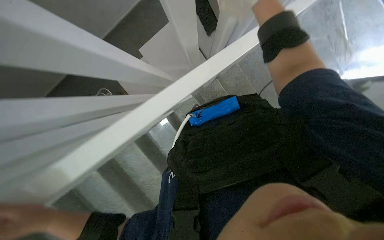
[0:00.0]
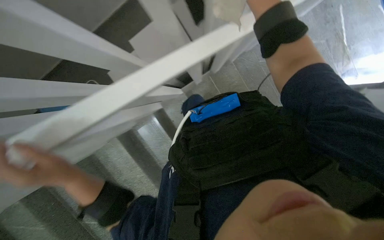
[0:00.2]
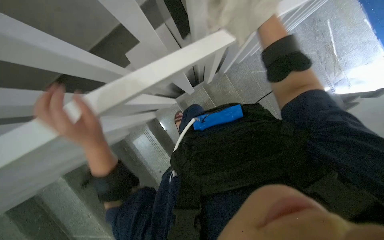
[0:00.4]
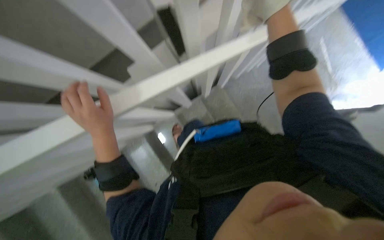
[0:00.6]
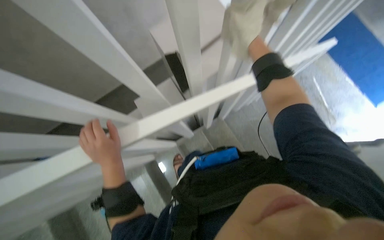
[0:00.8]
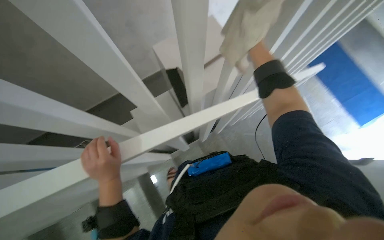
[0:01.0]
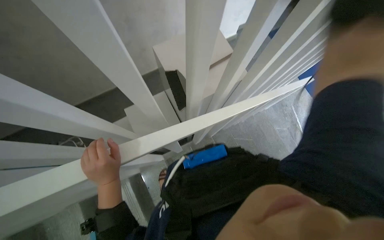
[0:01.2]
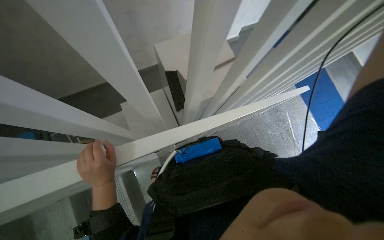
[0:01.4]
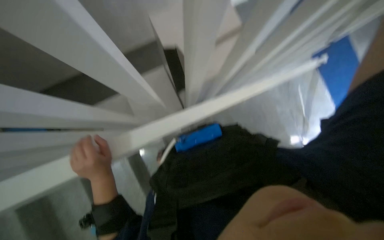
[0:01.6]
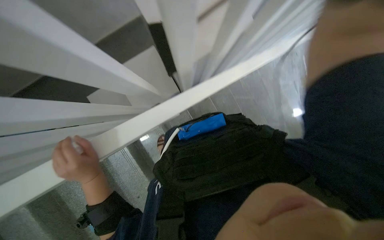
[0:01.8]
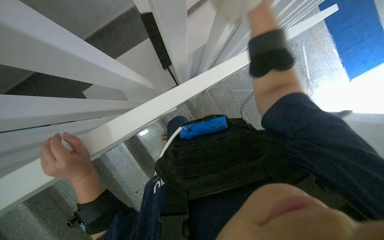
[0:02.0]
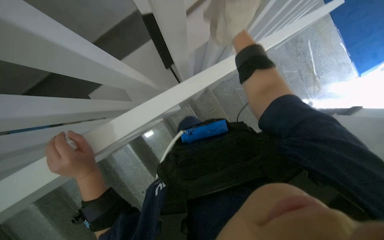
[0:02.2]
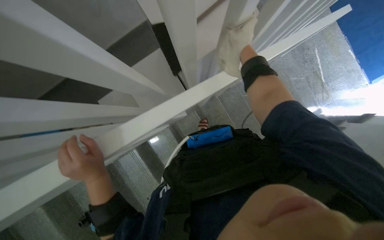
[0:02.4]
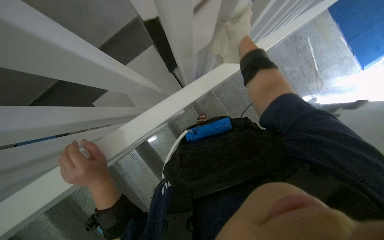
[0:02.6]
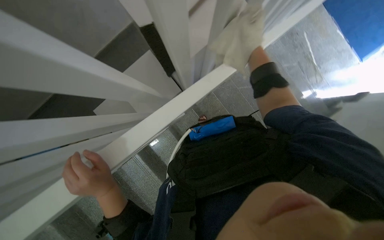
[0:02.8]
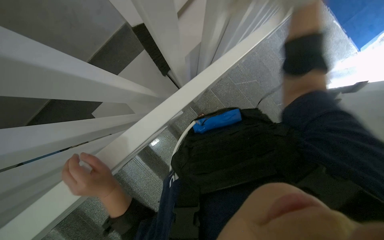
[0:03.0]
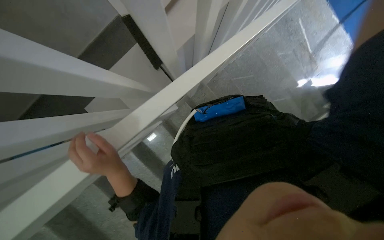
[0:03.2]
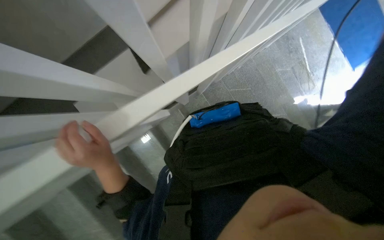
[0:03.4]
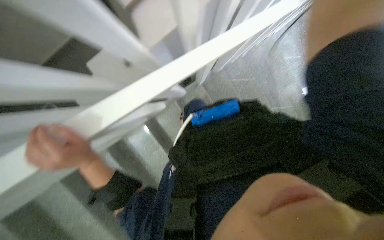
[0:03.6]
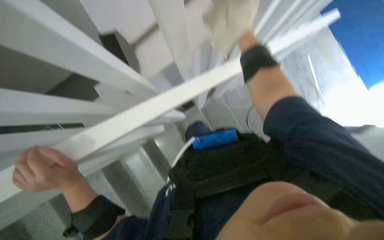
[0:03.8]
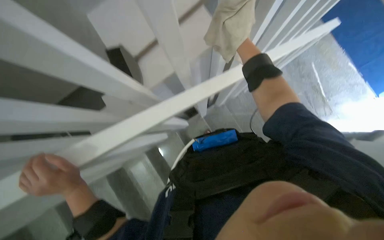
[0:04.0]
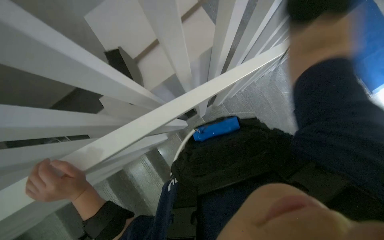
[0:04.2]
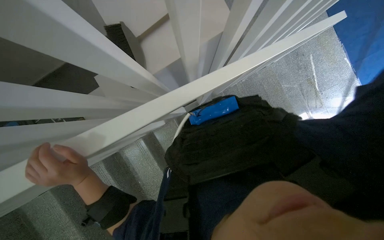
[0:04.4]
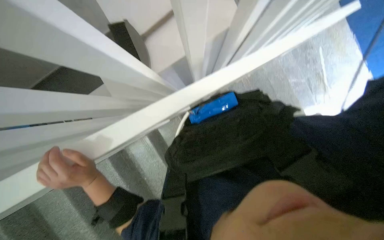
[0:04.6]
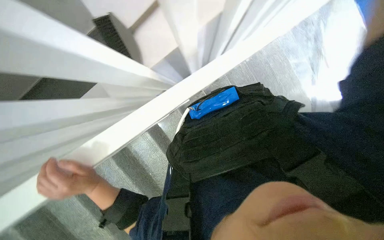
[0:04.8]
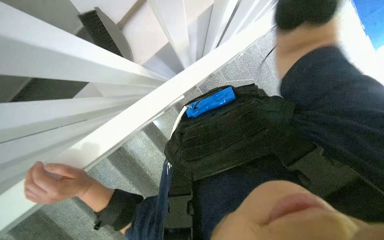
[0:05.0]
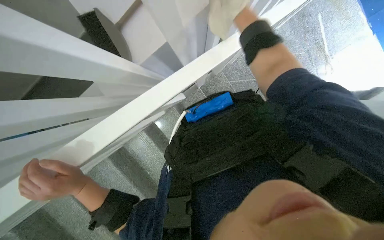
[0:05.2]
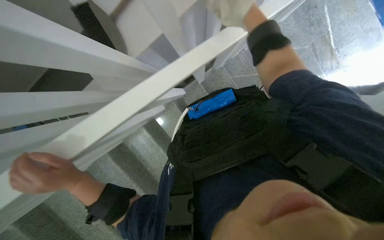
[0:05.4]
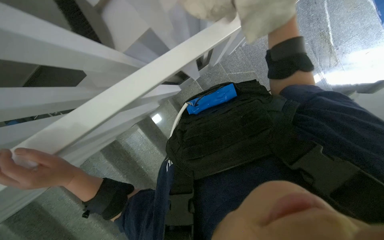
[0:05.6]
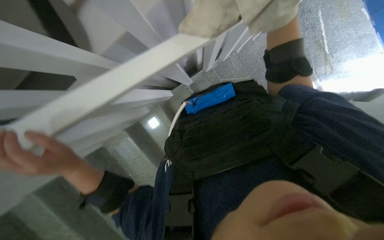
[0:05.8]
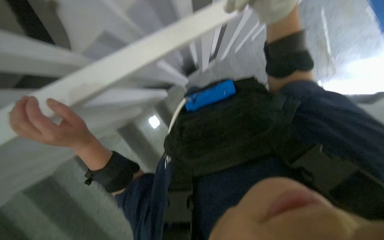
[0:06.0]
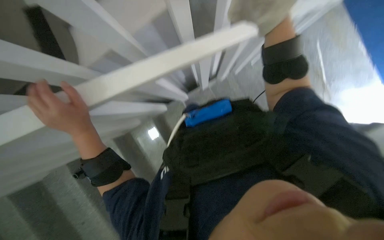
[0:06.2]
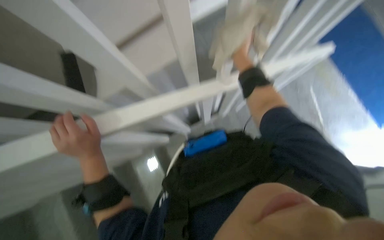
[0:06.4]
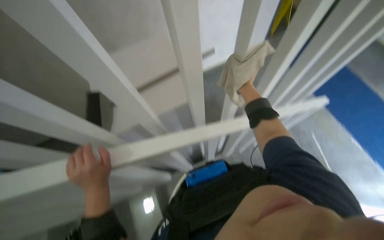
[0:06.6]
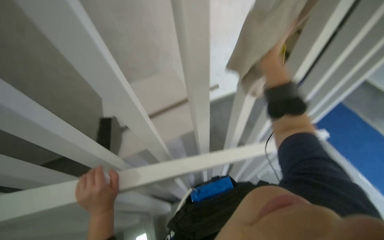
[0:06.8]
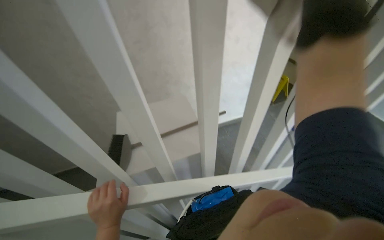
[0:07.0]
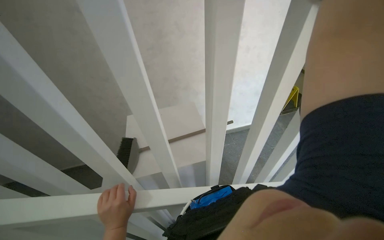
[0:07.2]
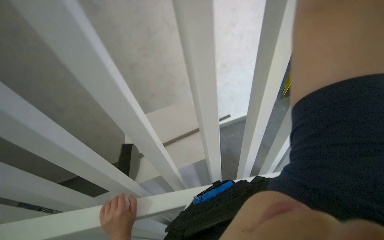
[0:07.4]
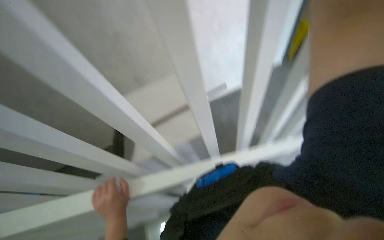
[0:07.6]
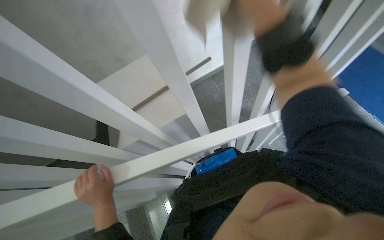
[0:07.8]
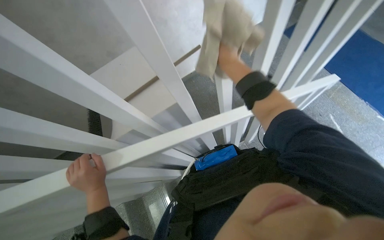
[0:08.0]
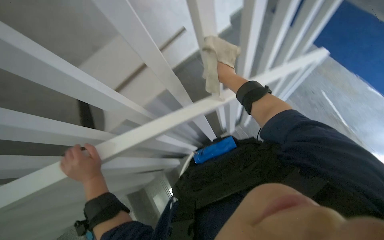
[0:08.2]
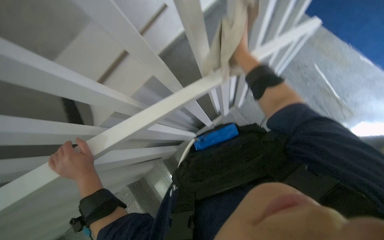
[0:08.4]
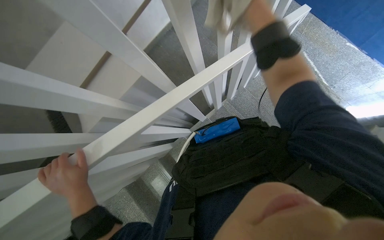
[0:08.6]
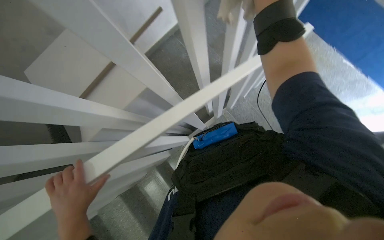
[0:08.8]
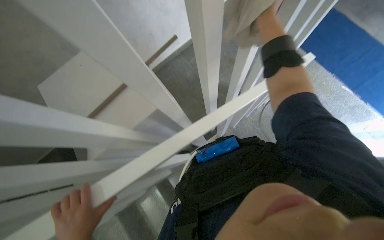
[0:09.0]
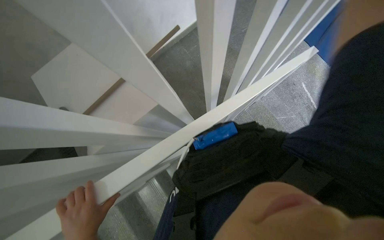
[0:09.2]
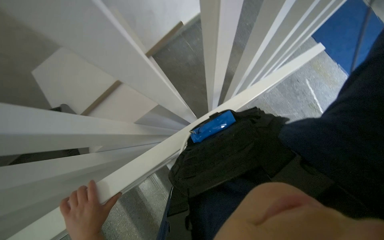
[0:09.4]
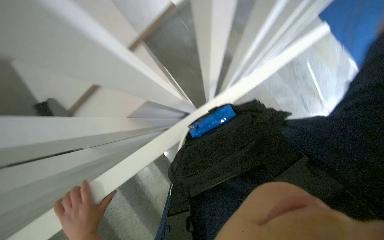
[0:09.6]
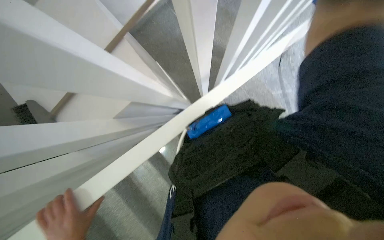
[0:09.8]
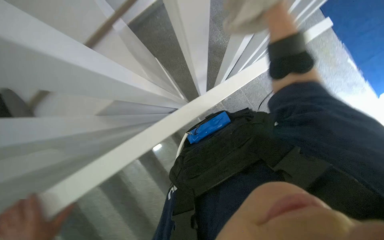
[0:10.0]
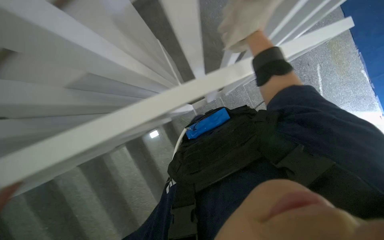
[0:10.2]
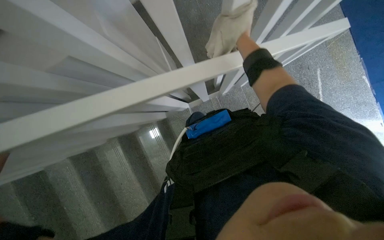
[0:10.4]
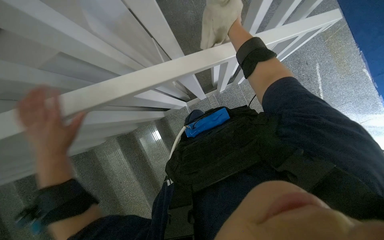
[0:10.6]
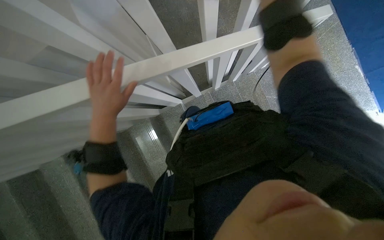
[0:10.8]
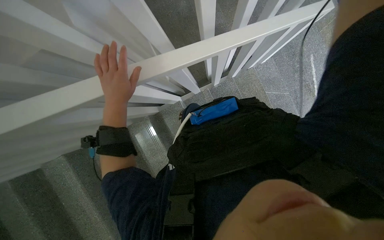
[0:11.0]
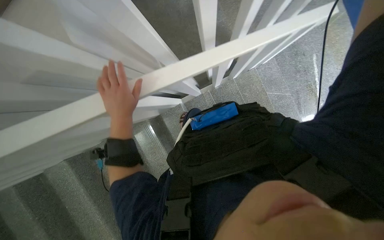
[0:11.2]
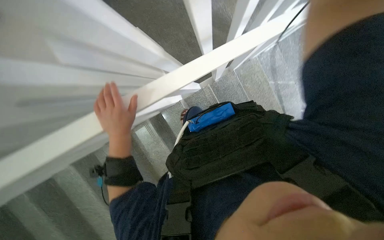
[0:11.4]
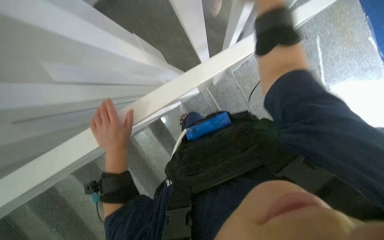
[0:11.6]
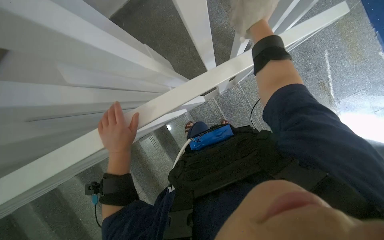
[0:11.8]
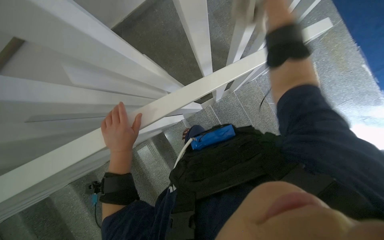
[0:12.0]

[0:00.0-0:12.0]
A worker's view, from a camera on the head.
Job: wiping surfaces.
The whole recording: Wiping staircase handrail. The worker wipes the staircase handrail with a cloth while ascending.
0:00.0 to 0:01.6: The wearer looks roughly 15 degrees further upward. The left hand heads to the right and up the picture, covering about 25 cm.
0:01.6 to 0:03.0: The left hand goes some 10 cm nearer to the camera.
0:04.4 to 0:06.0: The left hand heads up the picture, covering about 10 cm.
0:06.0 to 0:07.6: The camera pitches upward, by approximately 50 degrees.
0:07.6 to 0:09.0: The wearer's head swings some 20 degrees to the right. The view tilts some 25 degrees downward.

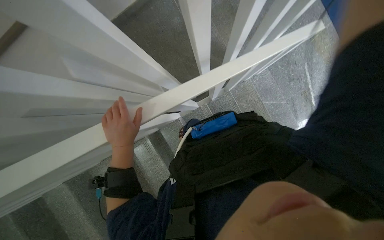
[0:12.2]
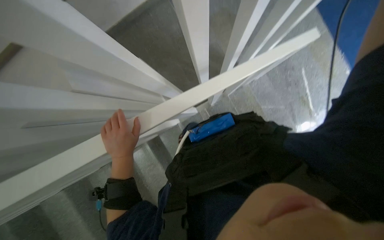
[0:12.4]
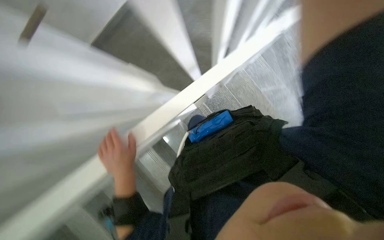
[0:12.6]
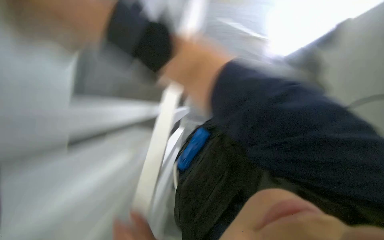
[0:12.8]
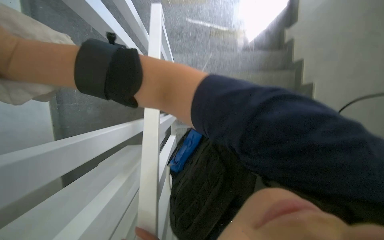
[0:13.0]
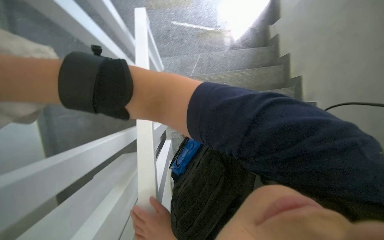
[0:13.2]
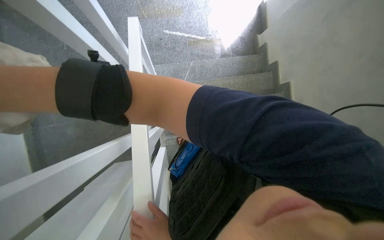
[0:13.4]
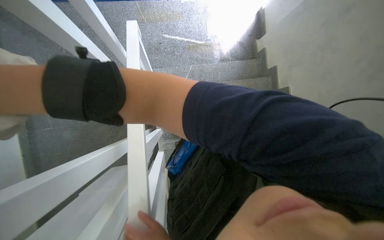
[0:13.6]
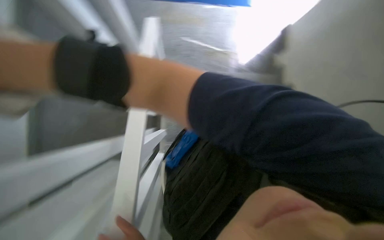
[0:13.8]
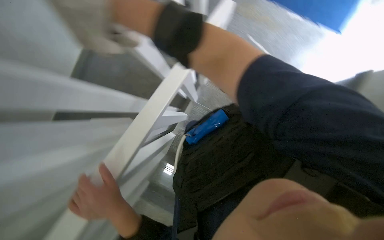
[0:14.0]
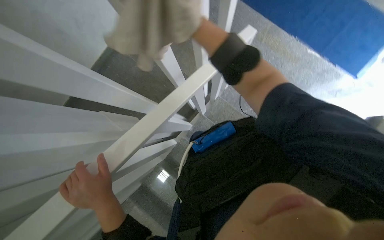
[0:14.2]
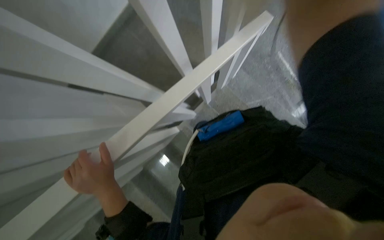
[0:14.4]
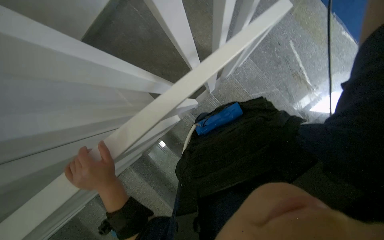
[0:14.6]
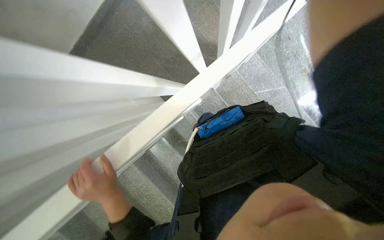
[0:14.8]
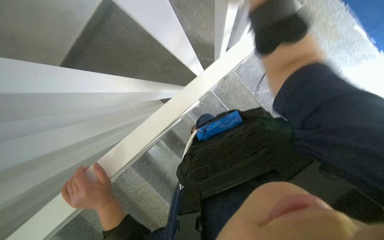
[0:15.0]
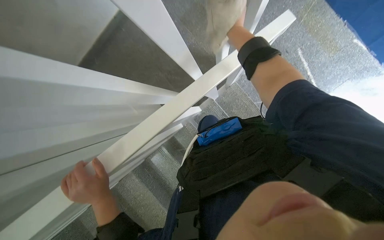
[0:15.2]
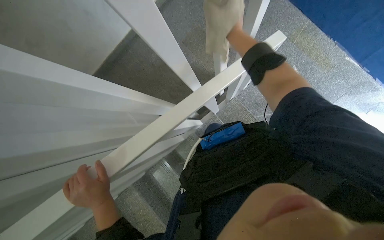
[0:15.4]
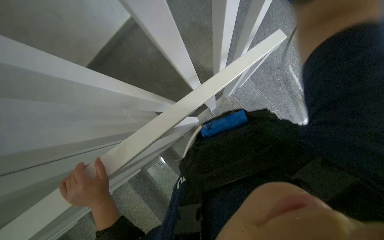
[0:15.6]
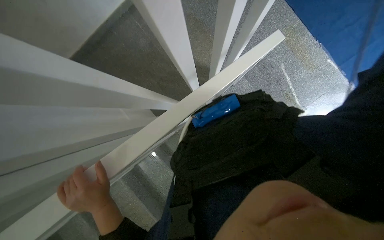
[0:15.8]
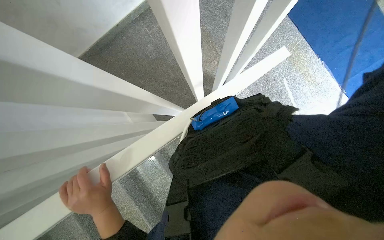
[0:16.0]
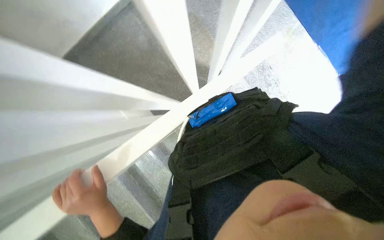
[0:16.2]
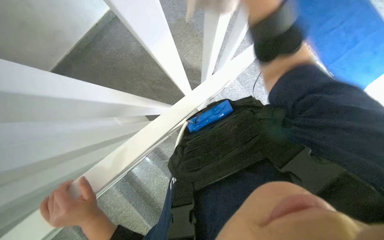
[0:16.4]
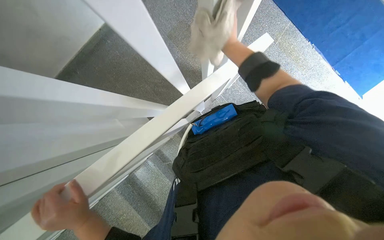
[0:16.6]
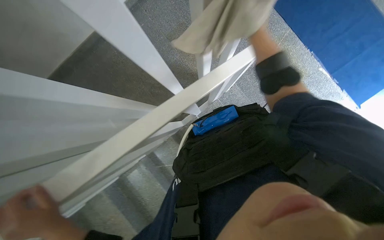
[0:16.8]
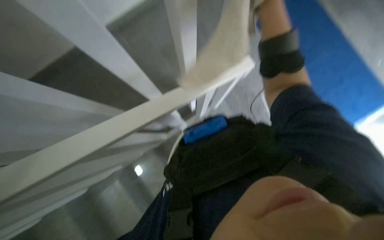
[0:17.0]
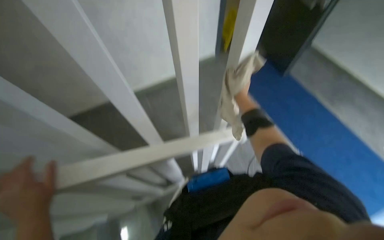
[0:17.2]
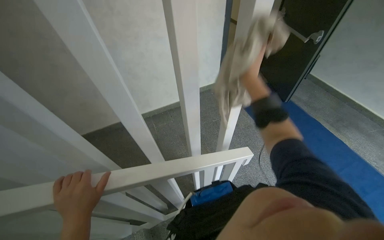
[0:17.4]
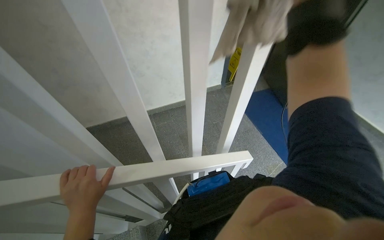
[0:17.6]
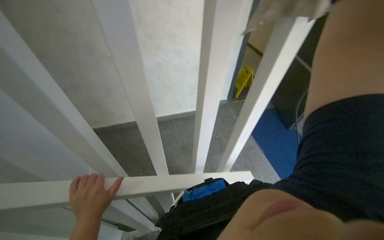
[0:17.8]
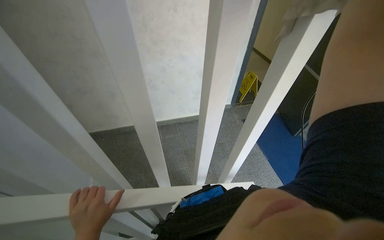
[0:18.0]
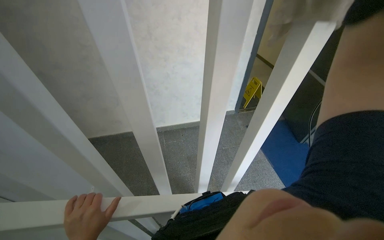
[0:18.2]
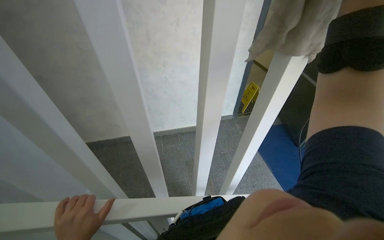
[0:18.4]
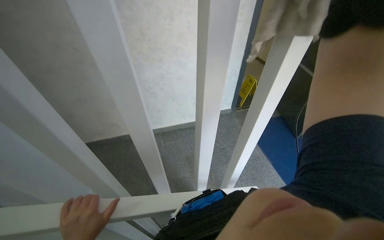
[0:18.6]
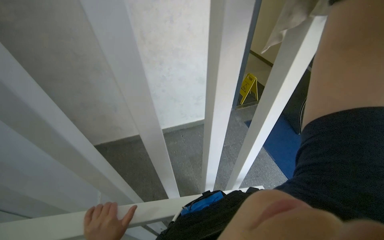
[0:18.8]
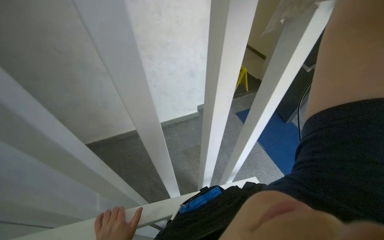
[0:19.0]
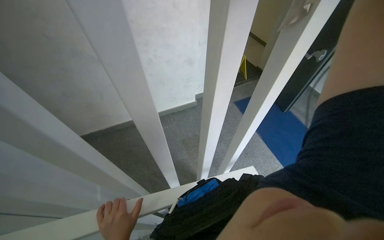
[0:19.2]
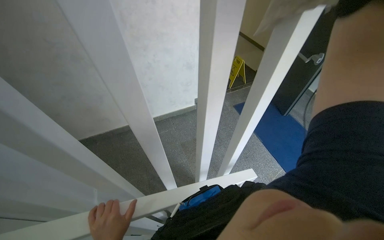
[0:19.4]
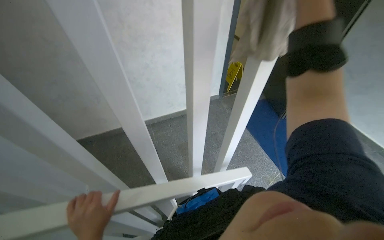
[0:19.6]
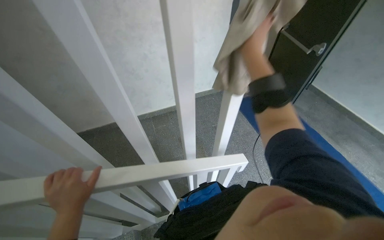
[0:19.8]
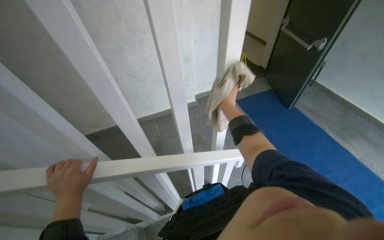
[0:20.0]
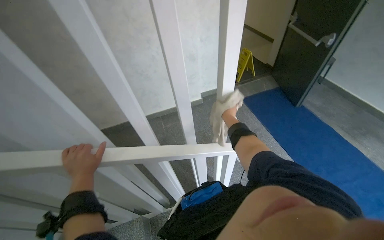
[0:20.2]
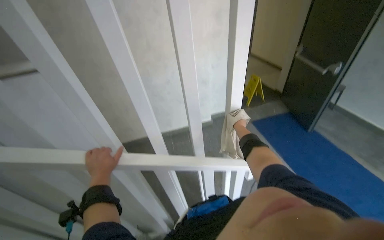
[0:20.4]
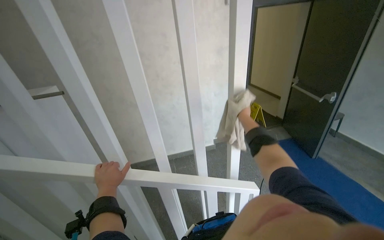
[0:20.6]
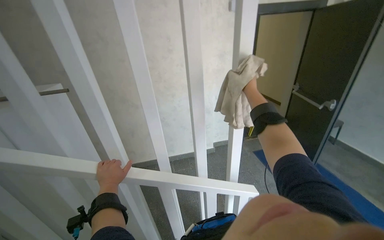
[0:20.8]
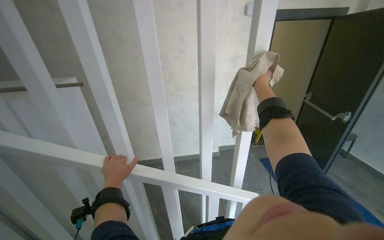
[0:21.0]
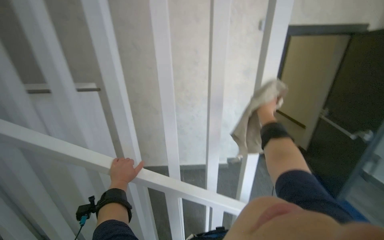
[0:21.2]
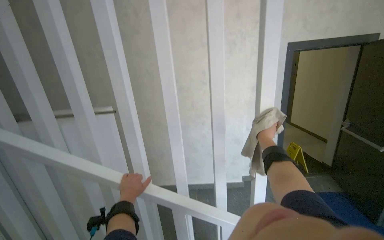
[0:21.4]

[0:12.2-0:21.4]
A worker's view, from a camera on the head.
Job: wiping surfaces.
The whole recording: Wiping staircase handrail. The worker wipes the staircase handrail with a cloth while ascending.
0:13.8 to 0:15.2: The wearer's head swings some 45 degrees to the left.
0:16.8 to 0:18.4: The view tips upward by about 15 degrees.
0:19.8 to 0:21.4: The head turns to the left by approximately 25 degrees. The wearer looks approximately 30 degrees further upward. The right hand moves down the picture, roughly 10 cm.
